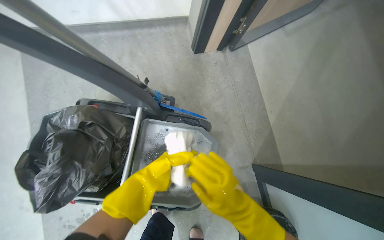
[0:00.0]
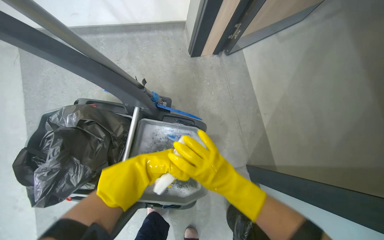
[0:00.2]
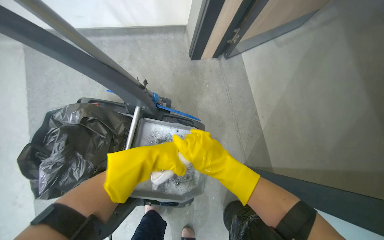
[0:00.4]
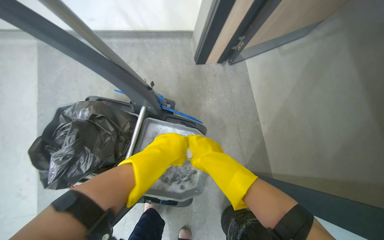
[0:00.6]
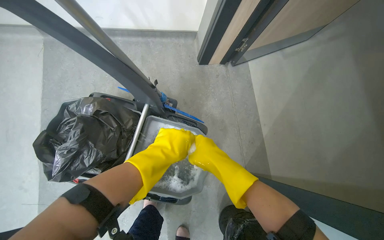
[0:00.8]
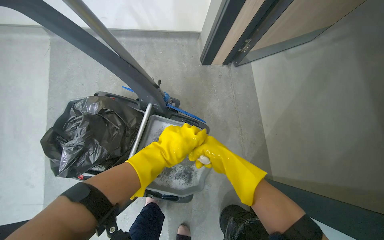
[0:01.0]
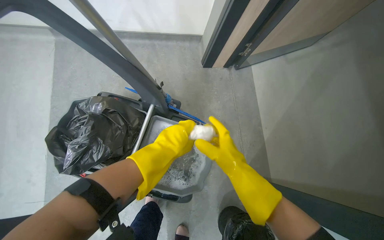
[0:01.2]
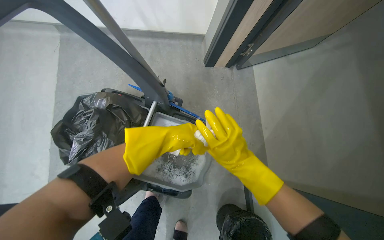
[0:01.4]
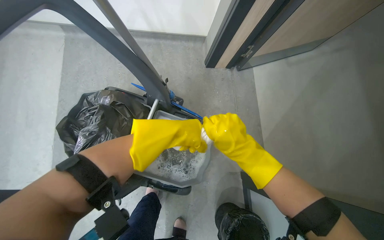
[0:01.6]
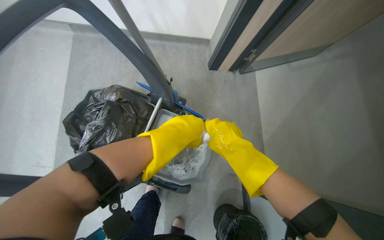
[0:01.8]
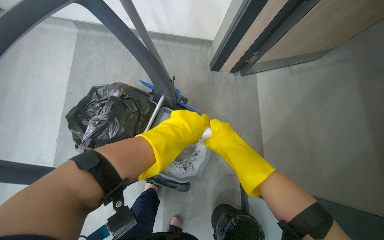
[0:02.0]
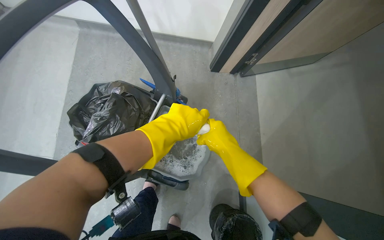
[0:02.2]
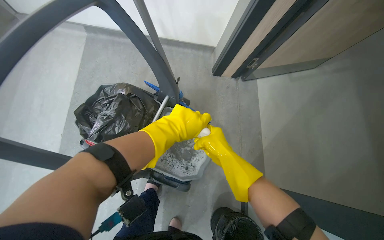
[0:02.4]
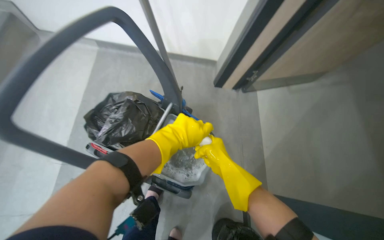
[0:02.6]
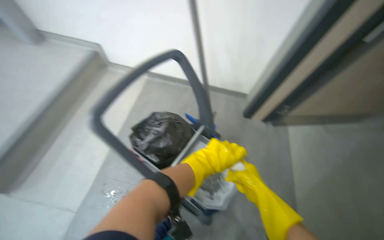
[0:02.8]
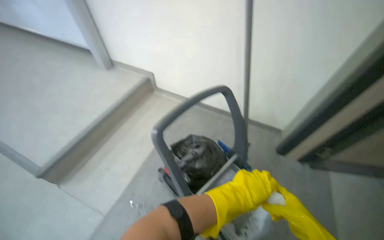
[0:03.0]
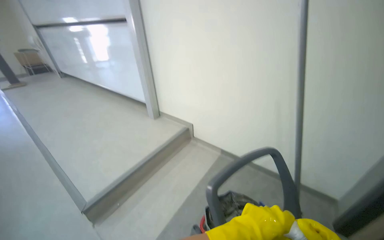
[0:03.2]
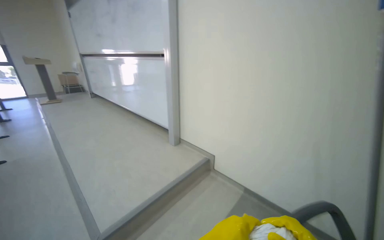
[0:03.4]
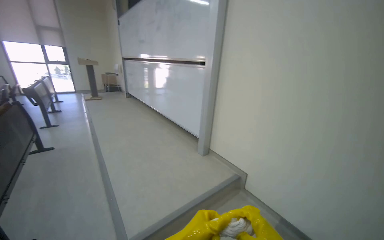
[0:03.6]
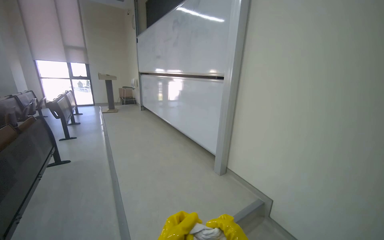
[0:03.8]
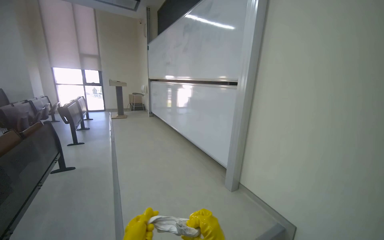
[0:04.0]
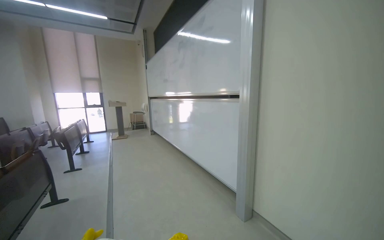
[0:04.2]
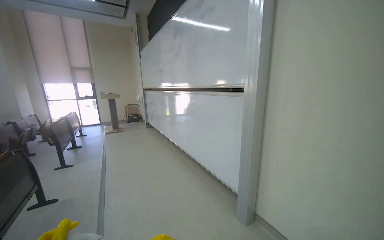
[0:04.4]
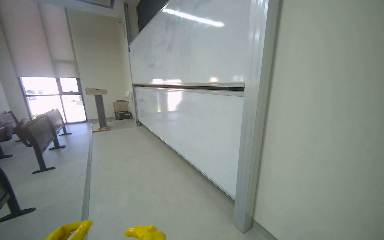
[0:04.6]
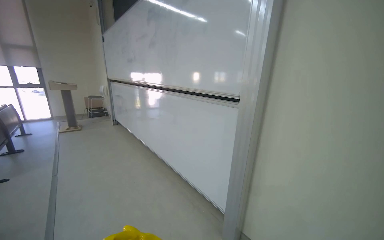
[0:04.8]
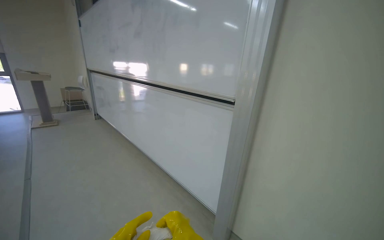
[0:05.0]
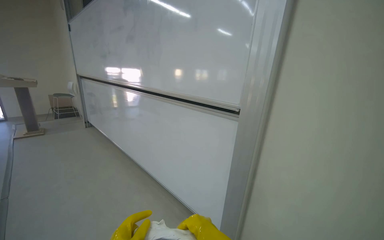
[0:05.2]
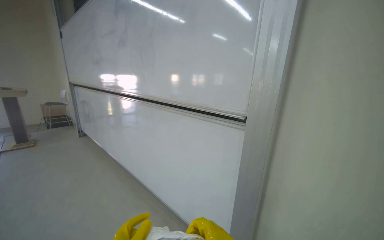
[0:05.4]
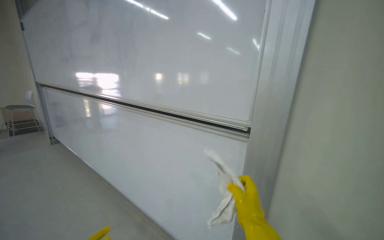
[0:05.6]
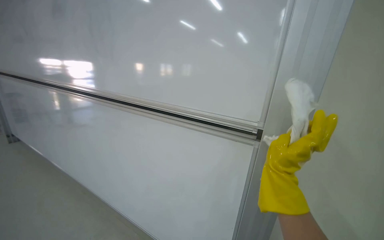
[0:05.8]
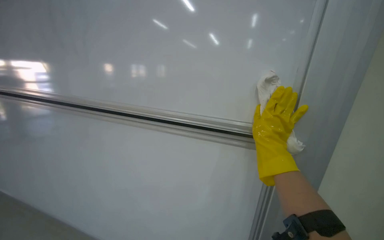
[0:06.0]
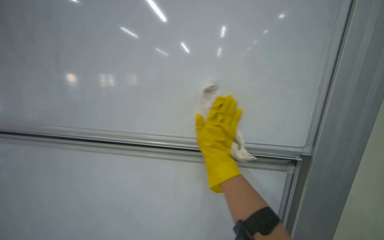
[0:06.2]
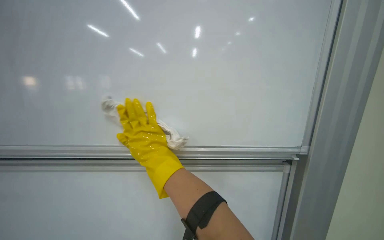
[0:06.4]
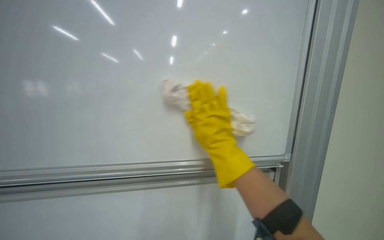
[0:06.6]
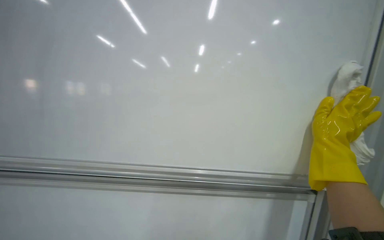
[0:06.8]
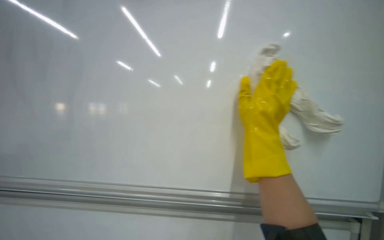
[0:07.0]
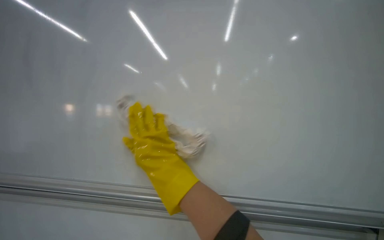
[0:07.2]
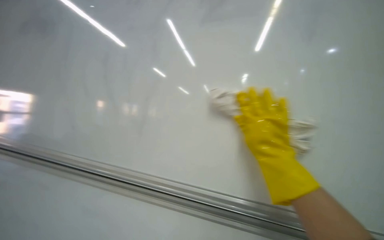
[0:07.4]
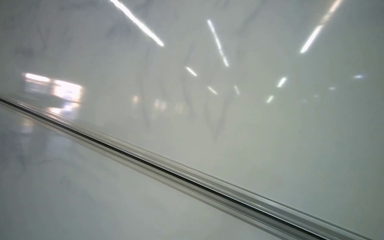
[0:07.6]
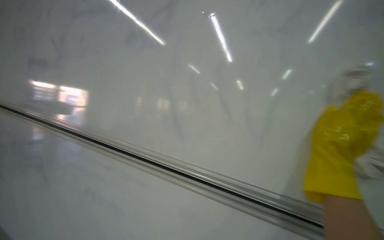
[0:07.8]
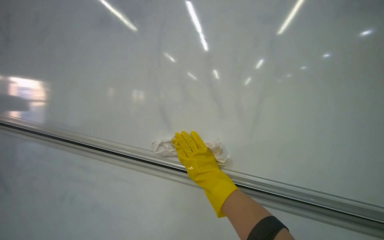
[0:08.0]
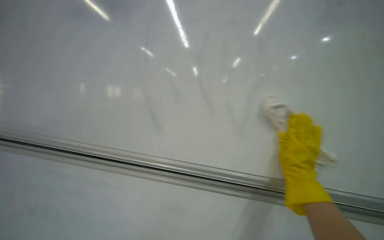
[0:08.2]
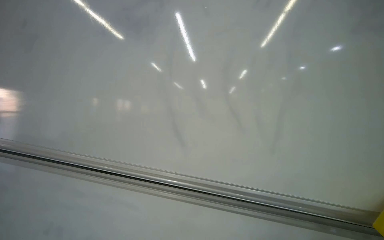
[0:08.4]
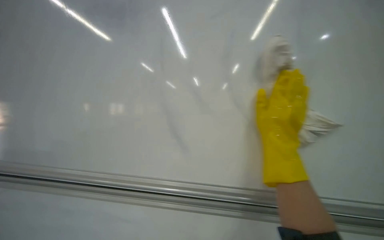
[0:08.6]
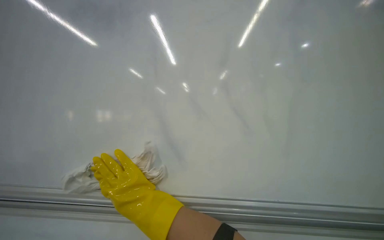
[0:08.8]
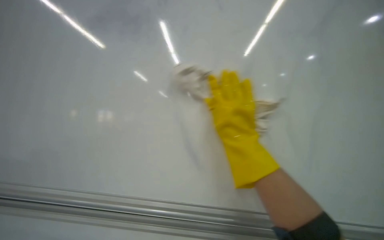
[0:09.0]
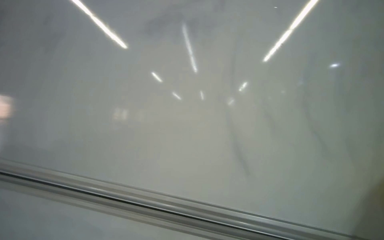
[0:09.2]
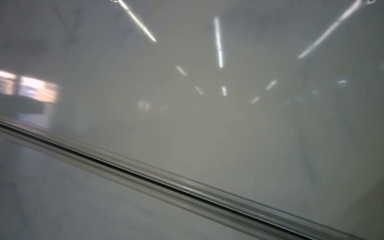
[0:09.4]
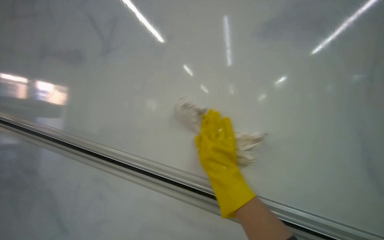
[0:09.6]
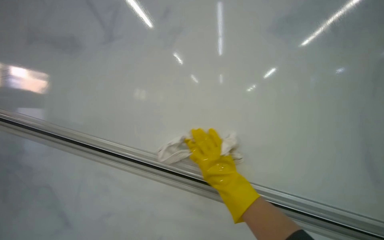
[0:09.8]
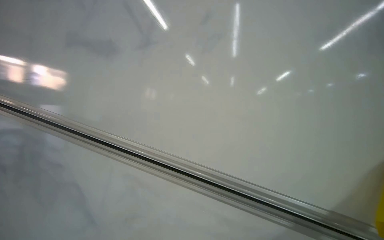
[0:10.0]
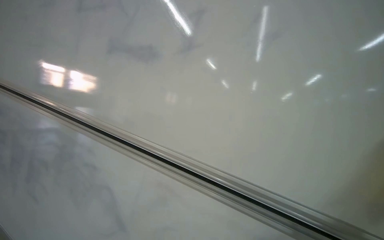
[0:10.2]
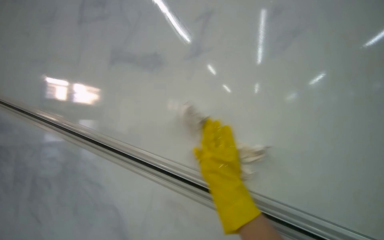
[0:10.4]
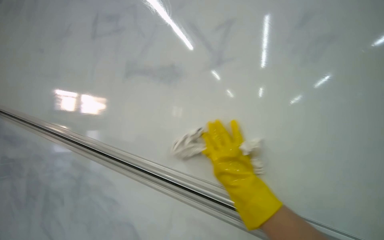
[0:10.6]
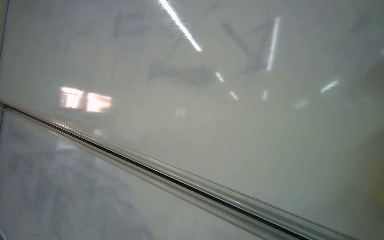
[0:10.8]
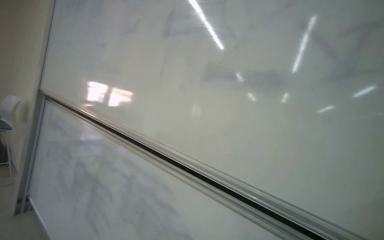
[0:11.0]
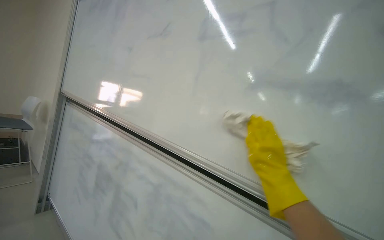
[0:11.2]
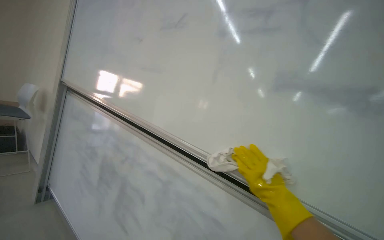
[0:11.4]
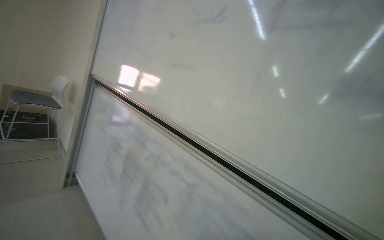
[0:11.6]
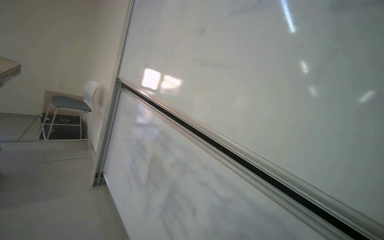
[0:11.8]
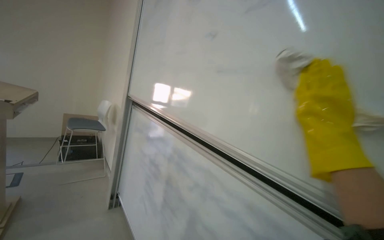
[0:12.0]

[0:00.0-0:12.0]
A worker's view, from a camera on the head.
Job: wiping surfaces.
The whole recording: Cleaning whiteboard and tracks. The worker cleans the whiteboard surface and its tracks with a cloth and spray.
0:00.0 to 0:01.6: The right hand travels up the picture by approximately 10 cm.
0:01.6 to 0:03.0: The head turns to the left by about 30 degrees. The camera pitches upward, by about 30 degrees.
0:03.0 to 0:04.4: The wearer moves some 1 m. The head rotates about 35 degrees to the left. The wearer looks approximately 40 degrees further upward.
0:04.4 to 0:06.0: The camera is carried approximately 1 m. The view pans to the right by roughly 40 degrees.
0:07.6 to 0:09.0: The camera is aimed approximately 20 degrees further to the right. The right hand is displaced nearer to the camera by some 10 cm.
0:09.0 to 0:10.4: The view swings roughly 20 degrees to the left.
0:10.4 to 0:12.0: The camera travels some 50 cm. The view swings roughly 30 degrees to the left.

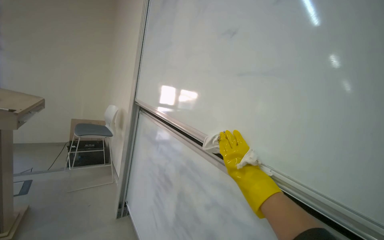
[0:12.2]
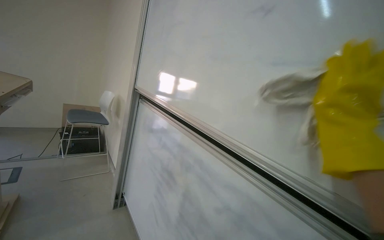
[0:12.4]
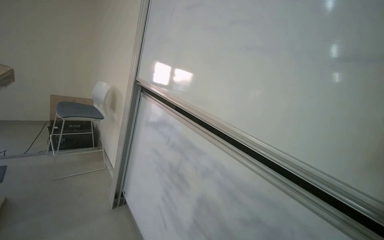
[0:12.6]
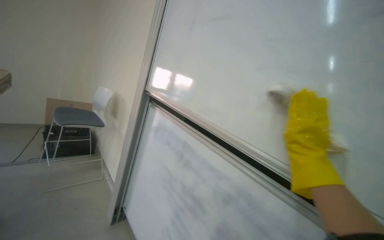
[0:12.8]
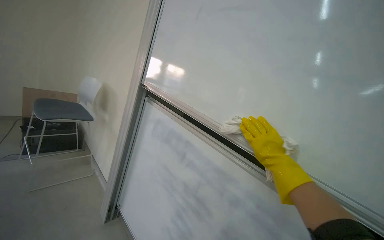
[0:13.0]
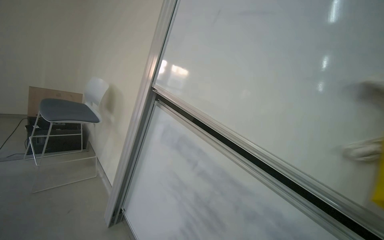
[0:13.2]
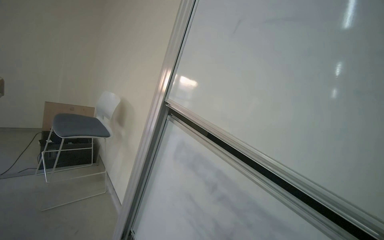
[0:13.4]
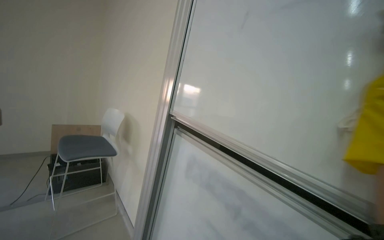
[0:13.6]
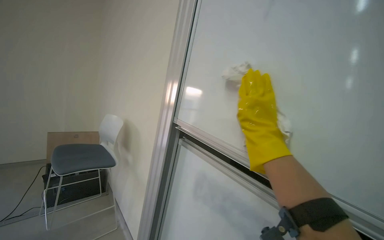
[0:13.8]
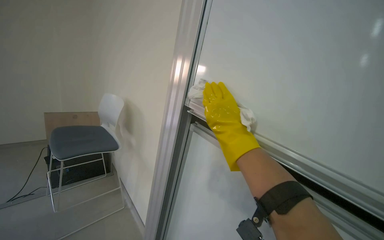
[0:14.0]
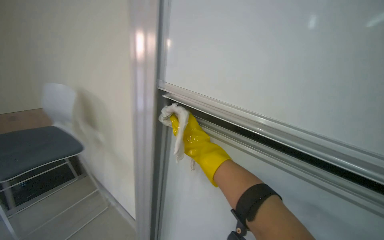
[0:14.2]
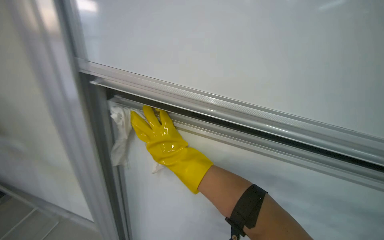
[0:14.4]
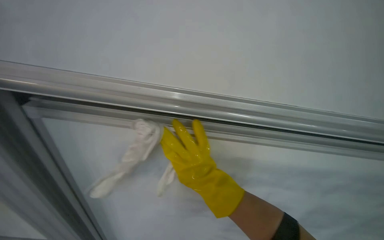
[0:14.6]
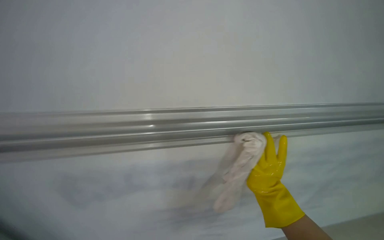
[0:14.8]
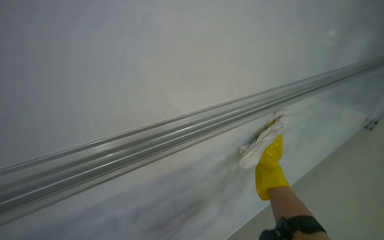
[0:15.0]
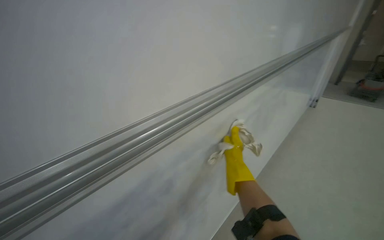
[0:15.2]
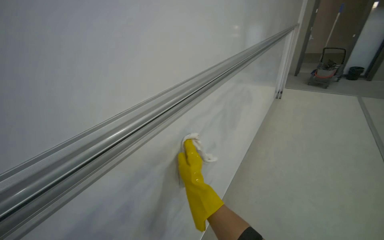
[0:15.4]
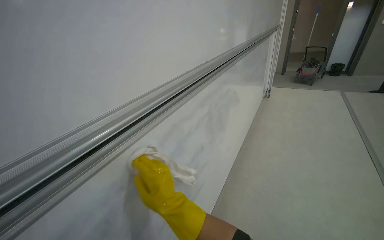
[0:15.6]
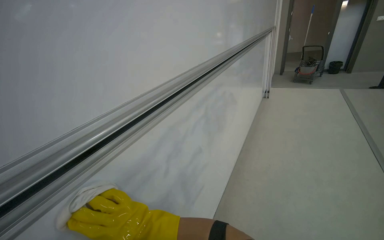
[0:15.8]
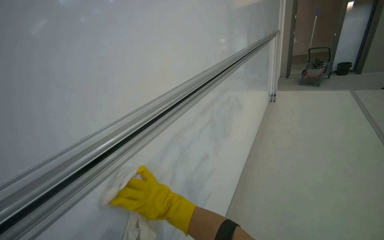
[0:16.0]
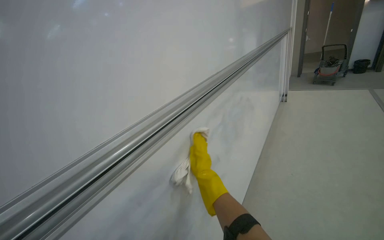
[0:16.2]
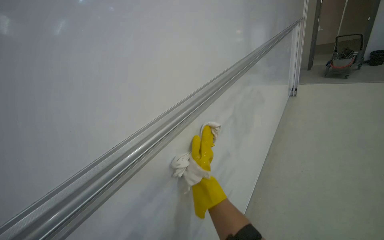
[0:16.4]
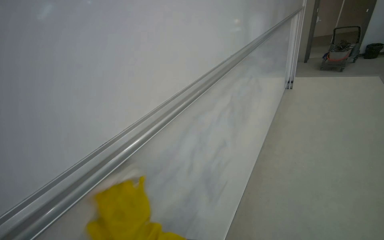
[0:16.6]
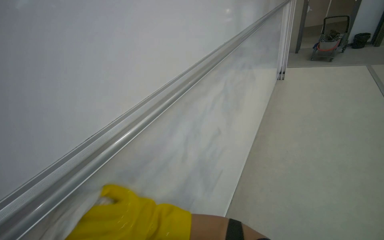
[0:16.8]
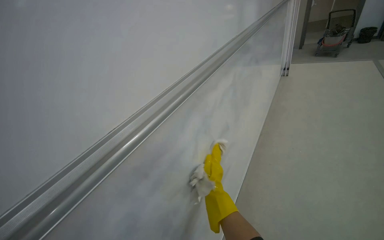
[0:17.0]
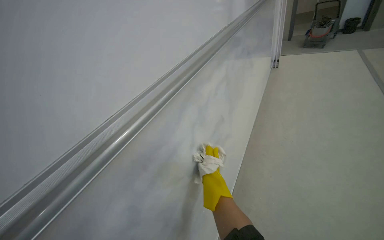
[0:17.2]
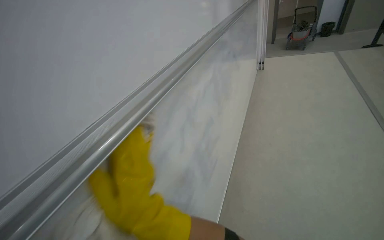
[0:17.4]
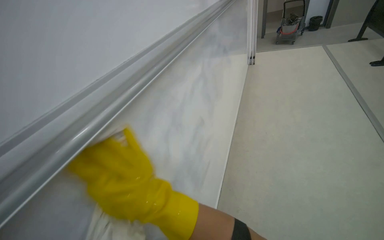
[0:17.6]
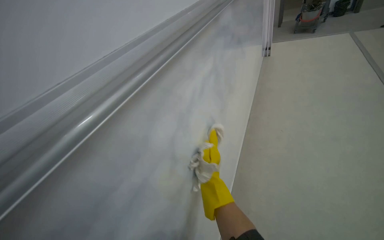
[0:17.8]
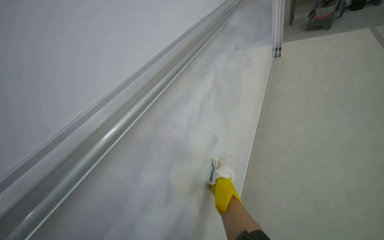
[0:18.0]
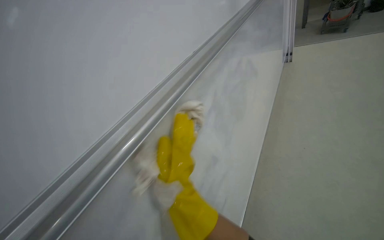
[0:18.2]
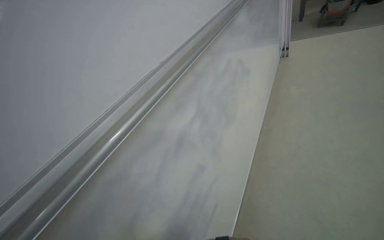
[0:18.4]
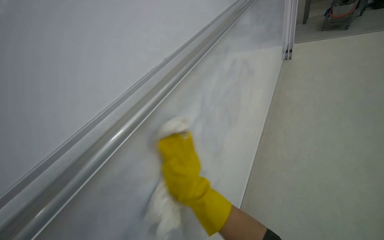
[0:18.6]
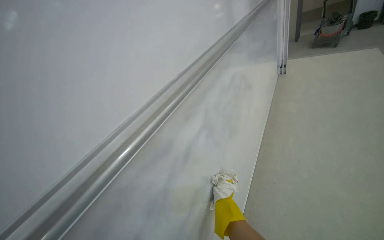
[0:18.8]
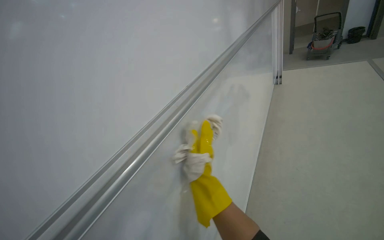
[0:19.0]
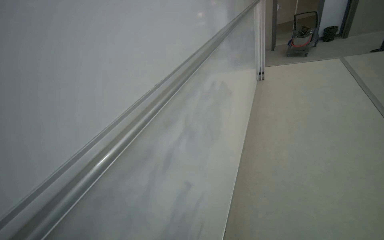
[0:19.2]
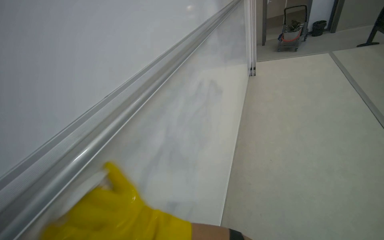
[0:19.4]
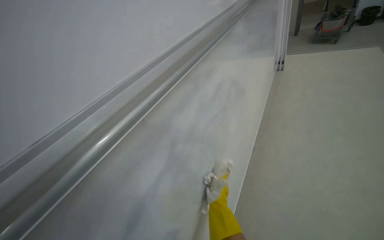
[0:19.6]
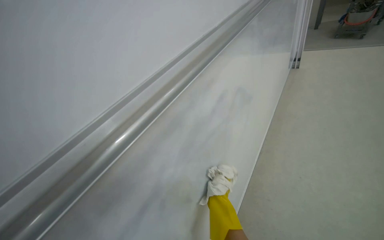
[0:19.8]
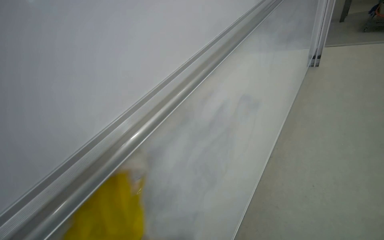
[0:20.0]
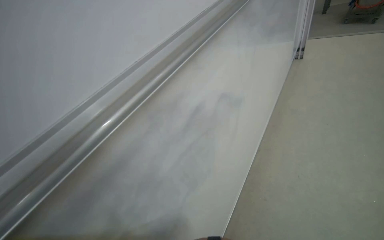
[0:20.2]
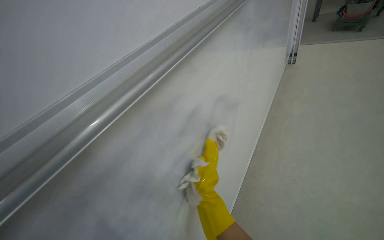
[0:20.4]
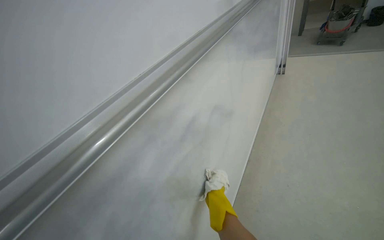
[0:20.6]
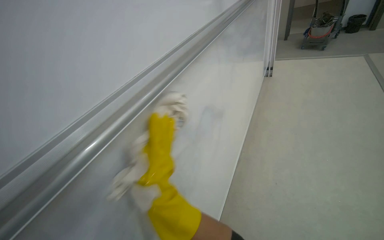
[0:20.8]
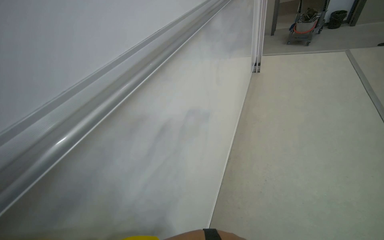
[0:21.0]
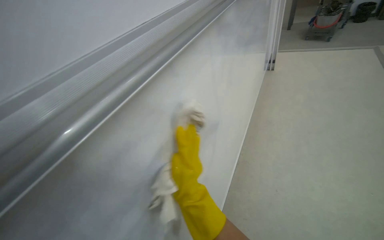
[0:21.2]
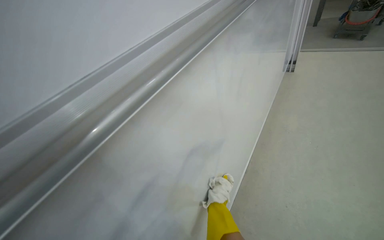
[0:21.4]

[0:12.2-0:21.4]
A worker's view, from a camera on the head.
Job: wiping surfaces.
The whole recording: Cleaning whiteboard and tracks. The worker cleans the whiteboard surface and its tracks with a cloth and spray.
0:12.2 to 0:13.8: The camera travels approximately 80 cm.
